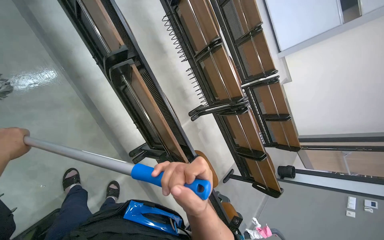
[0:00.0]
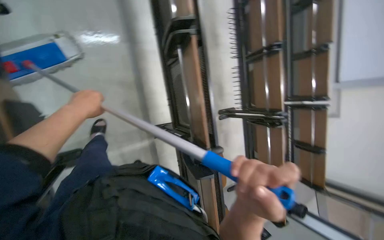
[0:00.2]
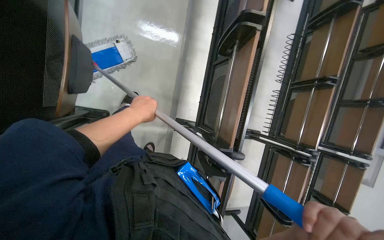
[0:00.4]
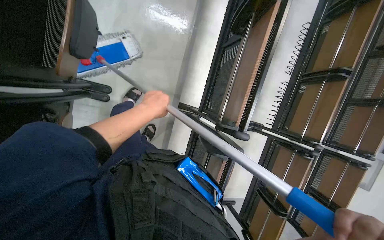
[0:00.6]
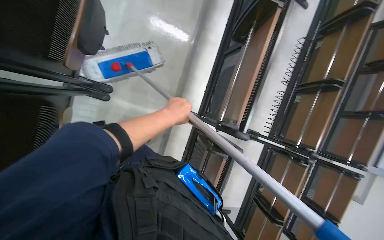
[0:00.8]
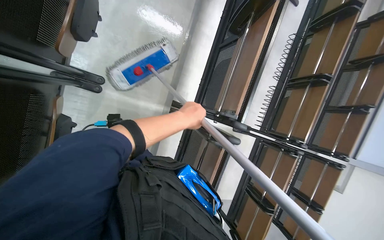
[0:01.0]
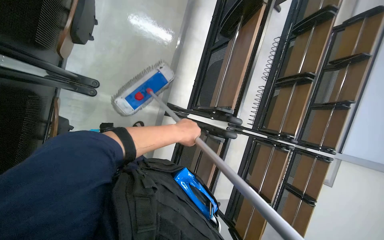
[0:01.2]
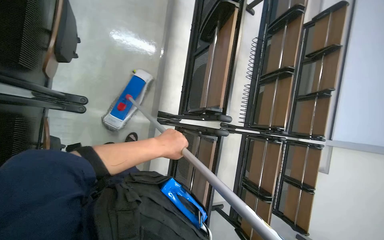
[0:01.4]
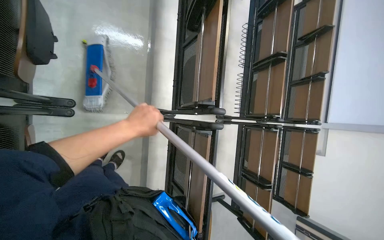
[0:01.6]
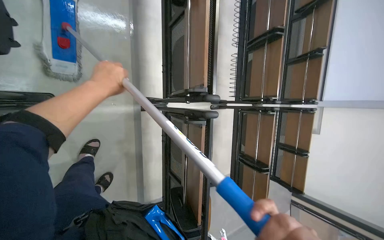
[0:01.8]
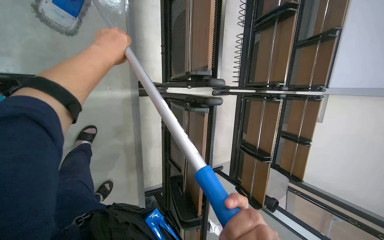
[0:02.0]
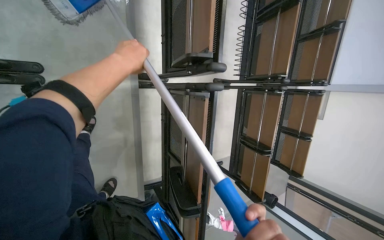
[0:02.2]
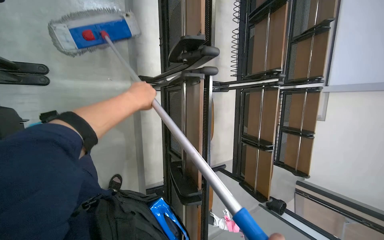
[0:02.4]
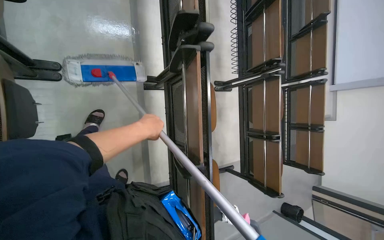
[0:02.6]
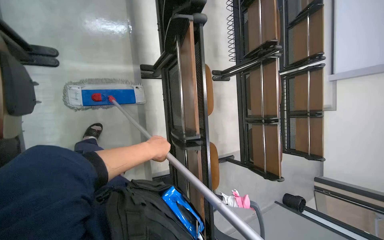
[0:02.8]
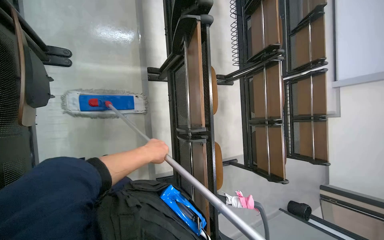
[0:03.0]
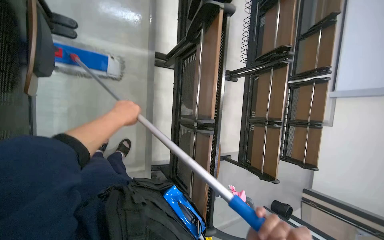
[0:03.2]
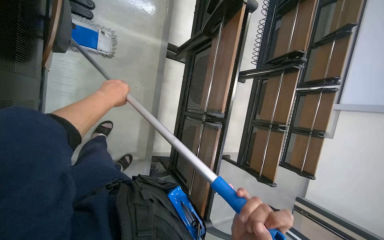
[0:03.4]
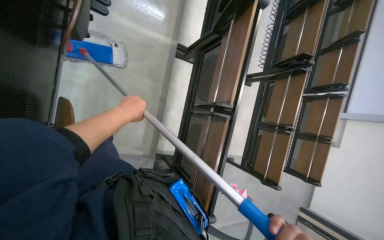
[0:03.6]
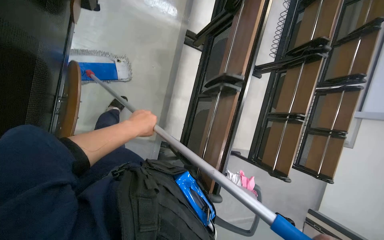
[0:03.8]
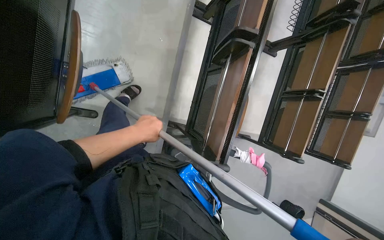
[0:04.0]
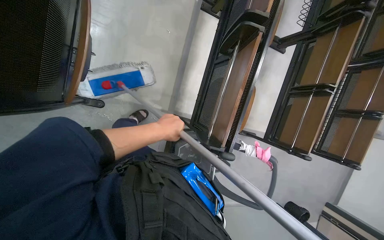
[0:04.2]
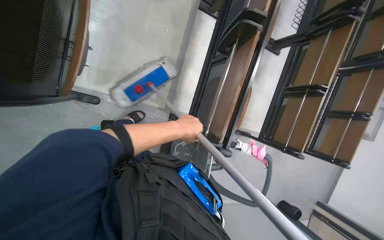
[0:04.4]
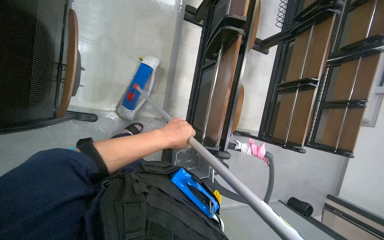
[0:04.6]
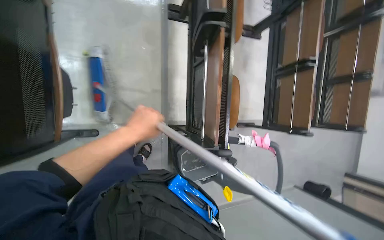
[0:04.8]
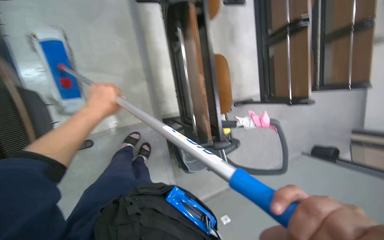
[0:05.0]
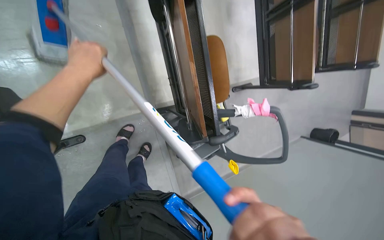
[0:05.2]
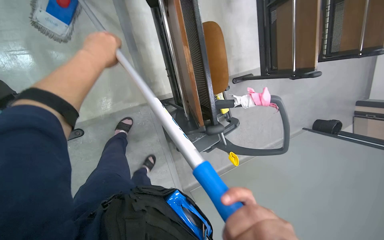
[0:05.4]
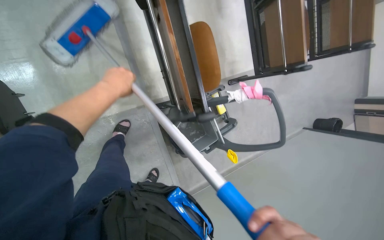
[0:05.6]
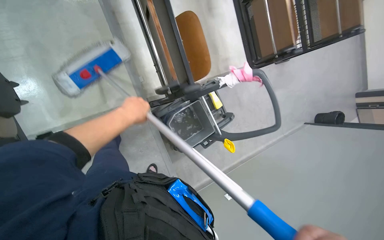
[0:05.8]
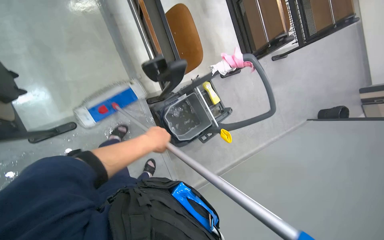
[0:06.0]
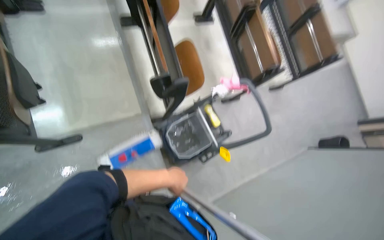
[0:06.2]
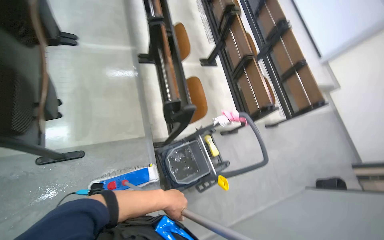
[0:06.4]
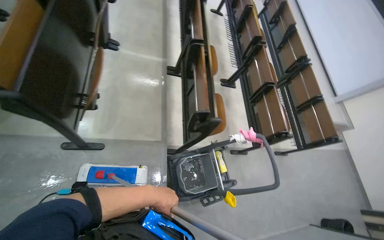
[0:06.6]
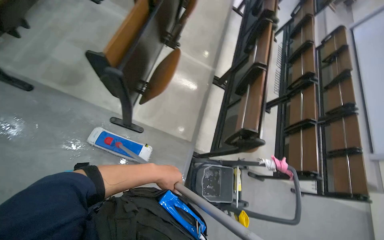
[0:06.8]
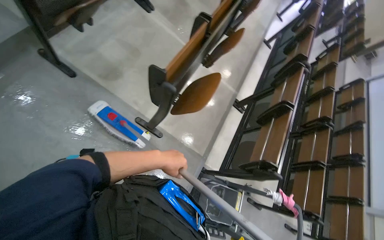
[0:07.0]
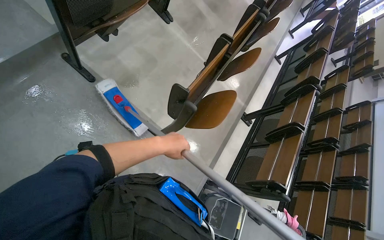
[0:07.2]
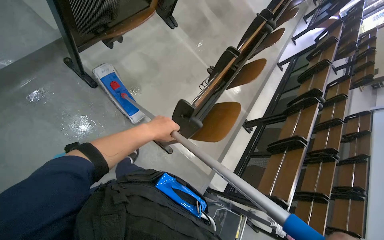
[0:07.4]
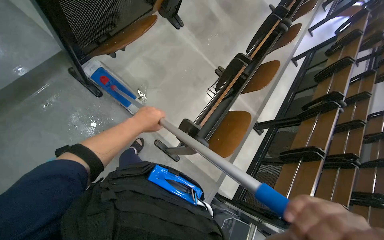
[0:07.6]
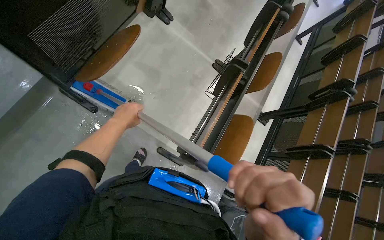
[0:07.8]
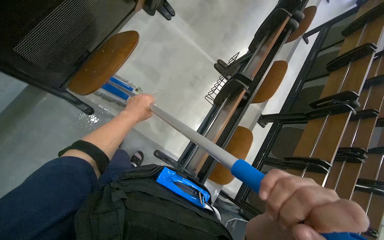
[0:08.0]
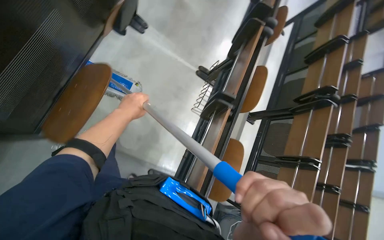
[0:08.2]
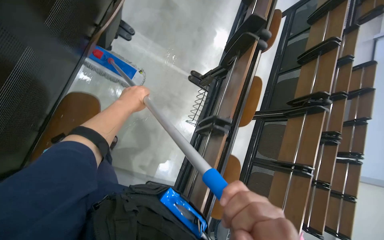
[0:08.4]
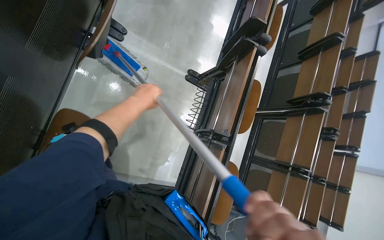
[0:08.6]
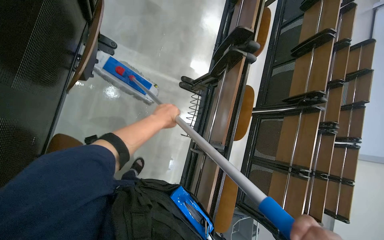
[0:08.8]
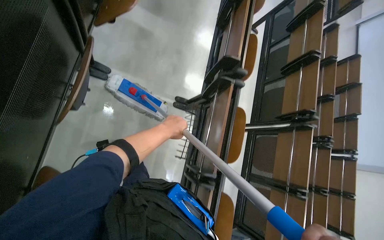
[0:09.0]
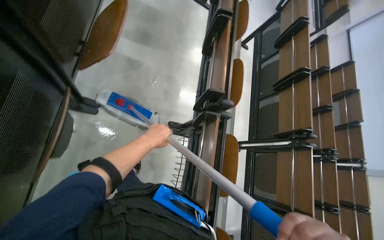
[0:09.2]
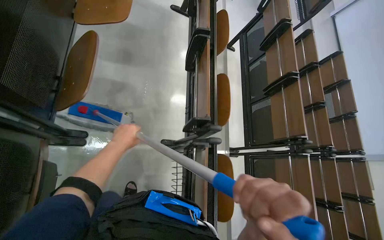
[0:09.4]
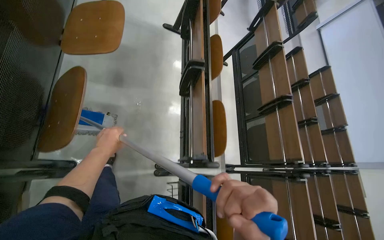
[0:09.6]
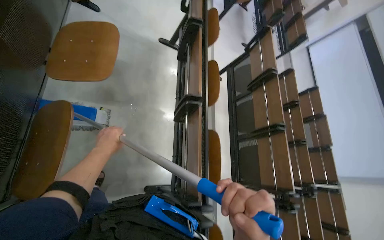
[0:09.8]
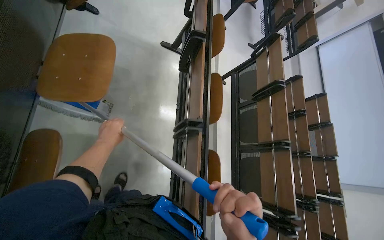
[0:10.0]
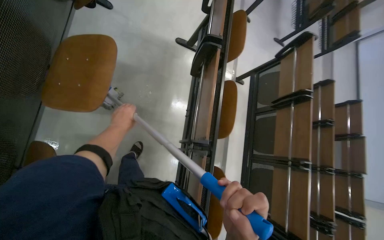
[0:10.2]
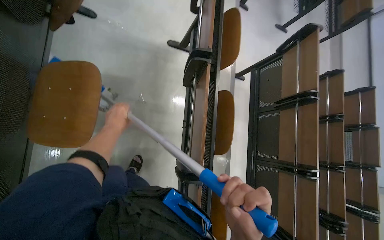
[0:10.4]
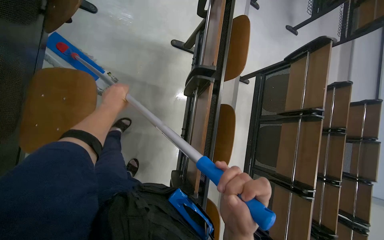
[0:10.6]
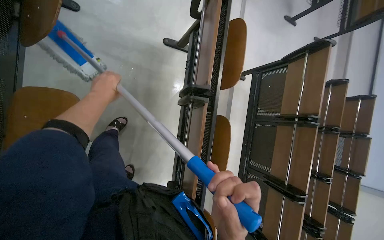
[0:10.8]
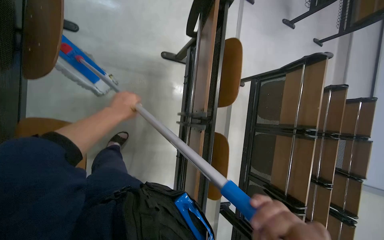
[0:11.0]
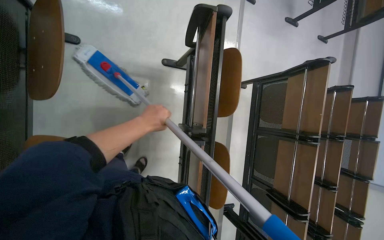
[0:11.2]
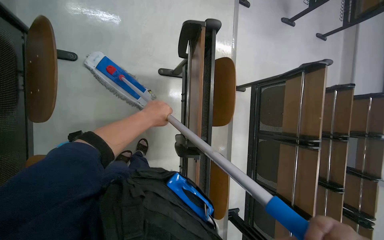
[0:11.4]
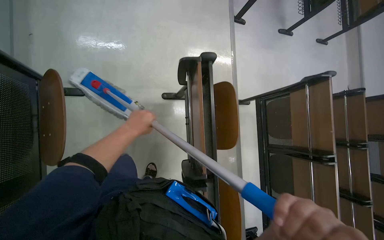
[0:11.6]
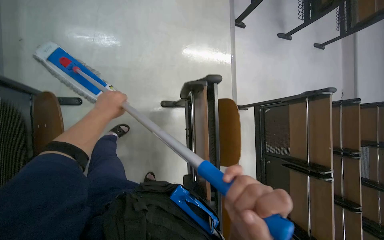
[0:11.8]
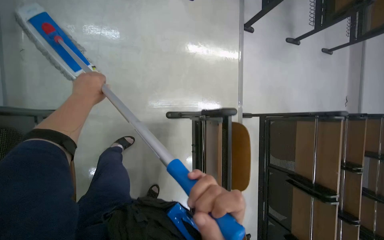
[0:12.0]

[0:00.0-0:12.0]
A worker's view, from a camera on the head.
Job: mopping floor.
The whole recording: Mopping lecture hall floor. The worker dips the mop into the bucket and mops the floor of the lecture hall.
0:00.0 to 0:01.6: The camera is carried about 40 cm. Everything in view rotates about 35 degrees clockwise.
0:01.6 to 0:03.0: The camera is carried roughly 50 cm.
0:03.0 to 0:04.4: The camera travels some 50 cm.
0:04.4 to 0:06.0: The scene rotates counterclockwise by about 35 degrees.
0:06.0 to 0:07.6: The wearer moves some 90 cm. The wearer looks roughly 55 degrees further to the left. The view tilts roughly 35 degrees upward.
0:07.6 to 0:09.0: The head travels some 1 m. The view tilts roughly 15 degrees downward.
0:09.0 to 0:10.4: The wearer moves about 1 m.
0:10.4 to 0:12.0: The camera is carried some 90 cm.

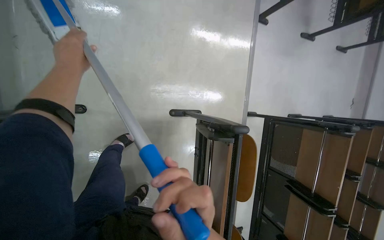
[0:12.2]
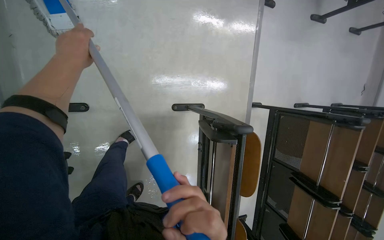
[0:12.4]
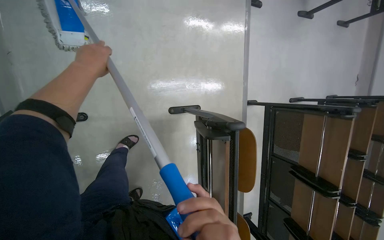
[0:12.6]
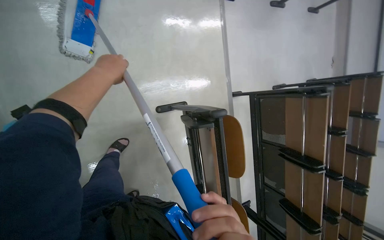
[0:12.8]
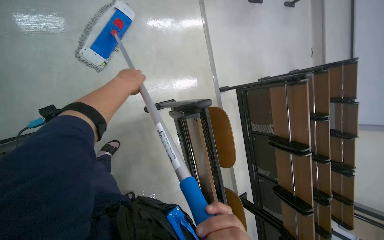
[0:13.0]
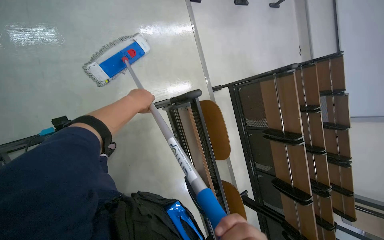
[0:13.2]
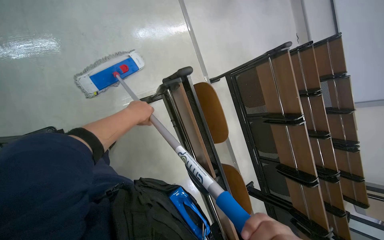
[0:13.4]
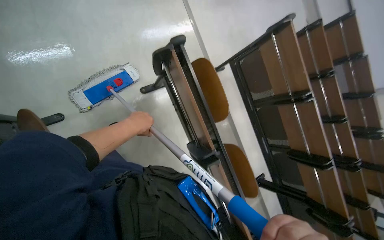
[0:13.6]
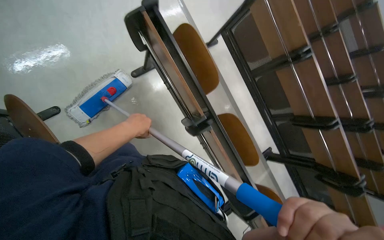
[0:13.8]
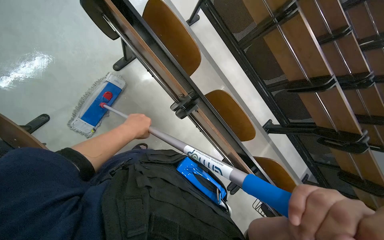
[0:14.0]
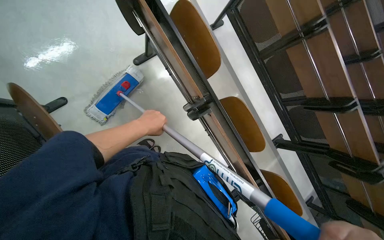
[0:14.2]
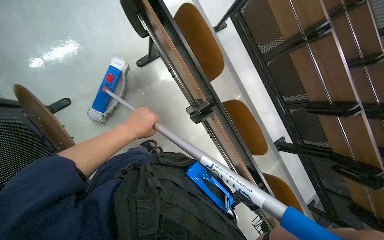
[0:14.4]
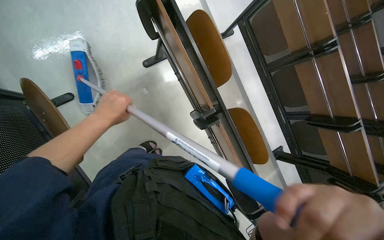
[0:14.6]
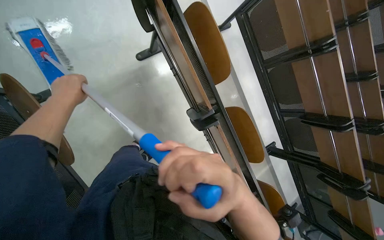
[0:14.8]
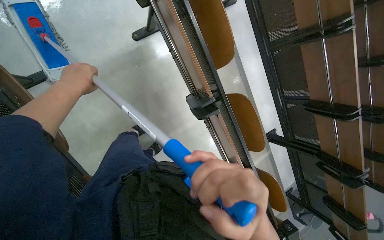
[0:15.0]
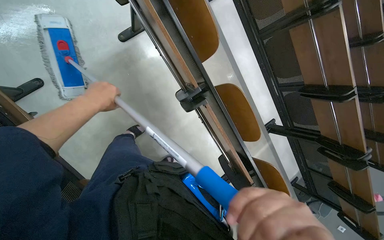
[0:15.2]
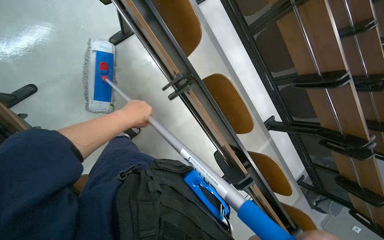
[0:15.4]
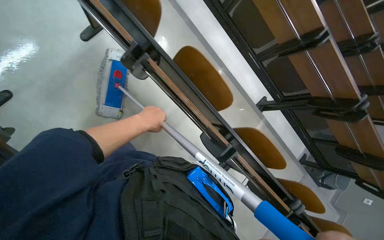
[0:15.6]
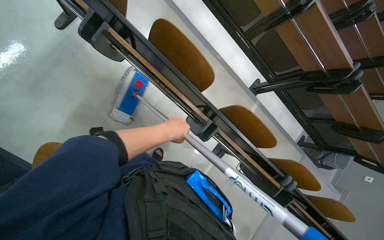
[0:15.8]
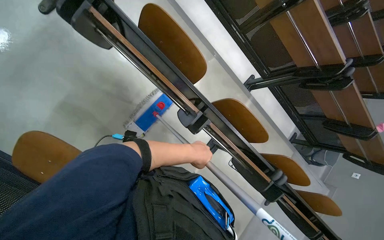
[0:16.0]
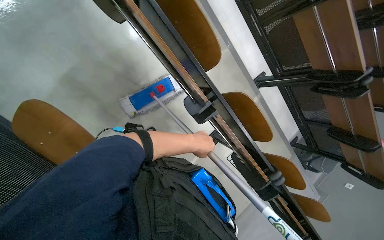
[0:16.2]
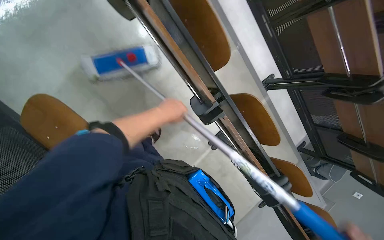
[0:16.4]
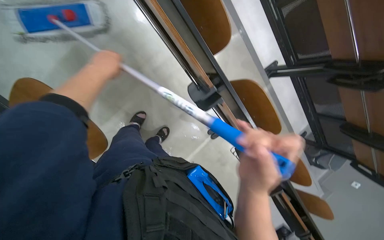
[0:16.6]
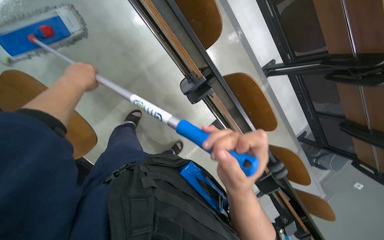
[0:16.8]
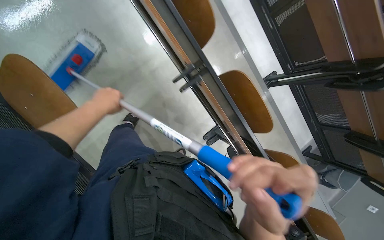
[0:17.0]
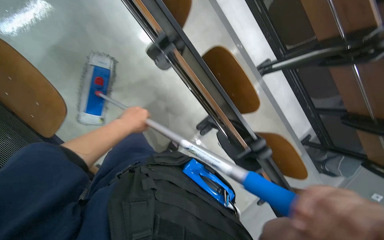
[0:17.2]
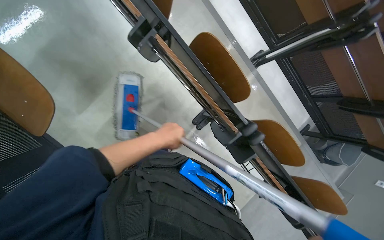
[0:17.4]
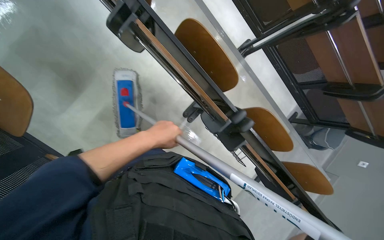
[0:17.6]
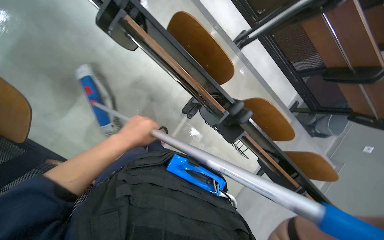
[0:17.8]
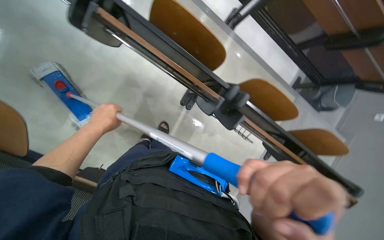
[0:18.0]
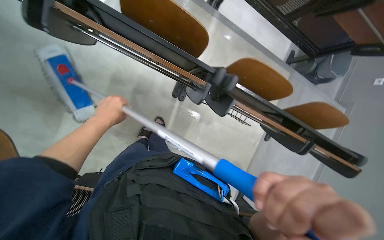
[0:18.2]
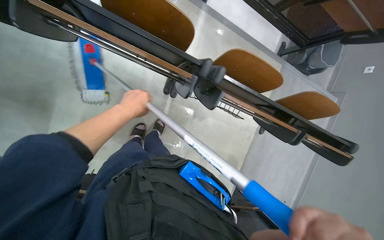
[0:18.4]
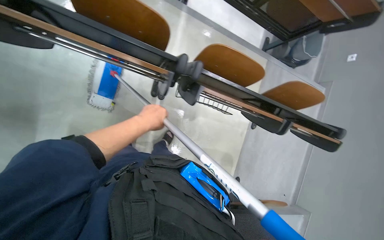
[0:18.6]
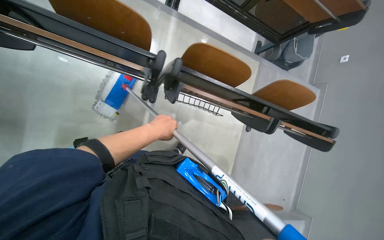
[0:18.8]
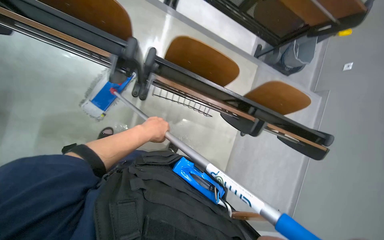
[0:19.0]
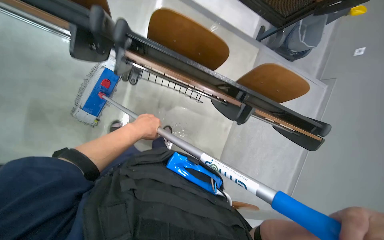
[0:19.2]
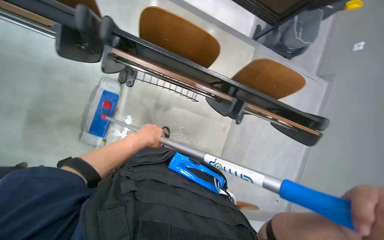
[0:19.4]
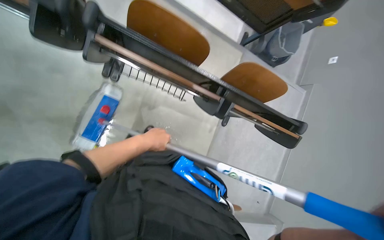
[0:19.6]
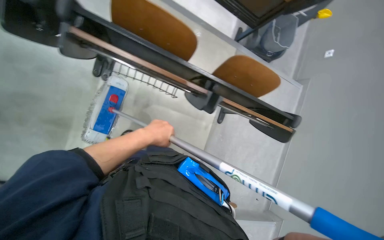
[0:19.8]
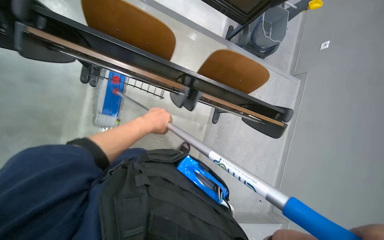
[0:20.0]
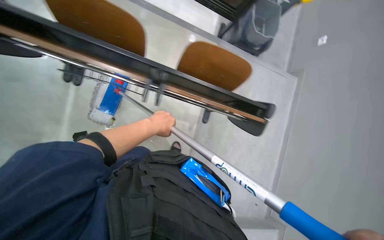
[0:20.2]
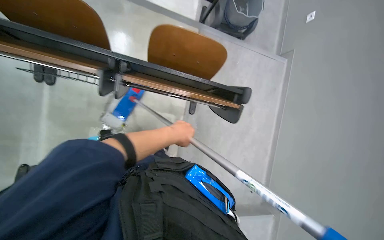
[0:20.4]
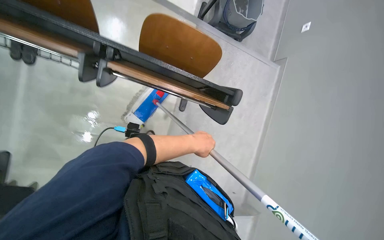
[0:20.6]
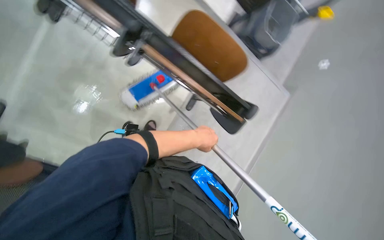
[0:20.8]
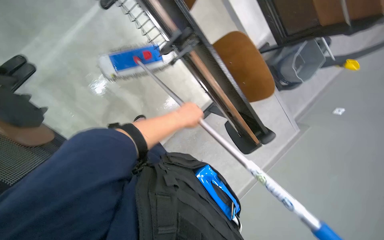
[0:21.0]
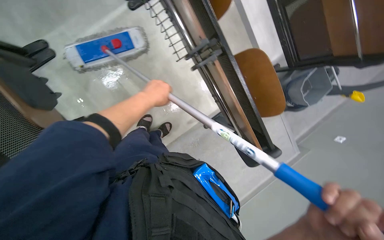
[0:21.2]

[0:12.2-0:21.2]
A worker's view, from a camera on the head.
Job: mopping floor.
The whole recording: Mopping lecture hall floor. The worker dips the mop into the bucket and mops the floor of the lecture hall.
0:12.2 to 0:13.8: The head travels approximately 50 cm. The scene rotates counterclockwise by roughly 35 degrees.
0:13.8 to 0:15.2: The camera pitches downward, by about 10 degrees.
0:15.2 to 0:16.6: The head travels some 50 cm.
0:16.6 to 0:18.2: The head travels roughly 50 cm. Everything in view rotates some 25 degrees counterclockwise.
0:18.2 to 0:19.8: The camera travels to the right, some 60 cm.
0:19.8 to 0:21.2: The scene turns about 35 degrees clockwise in the picture.